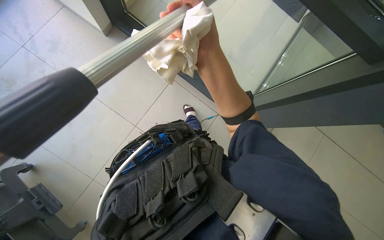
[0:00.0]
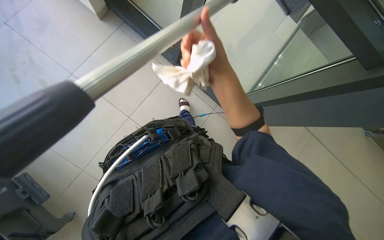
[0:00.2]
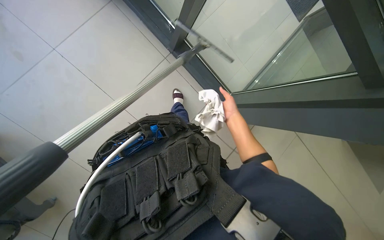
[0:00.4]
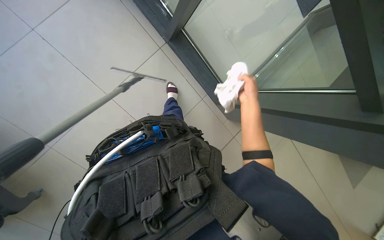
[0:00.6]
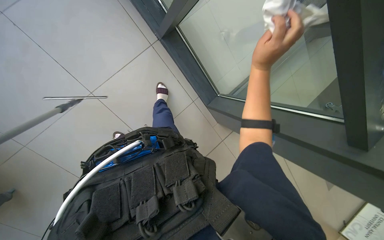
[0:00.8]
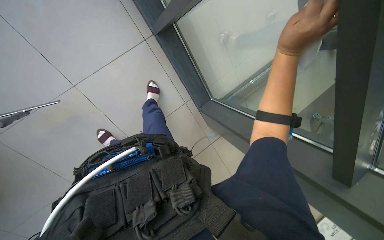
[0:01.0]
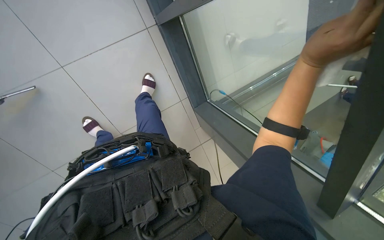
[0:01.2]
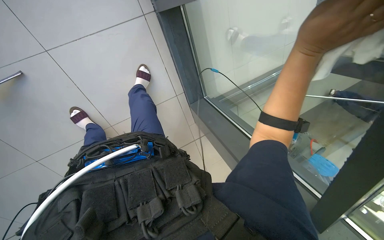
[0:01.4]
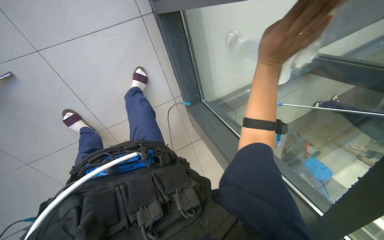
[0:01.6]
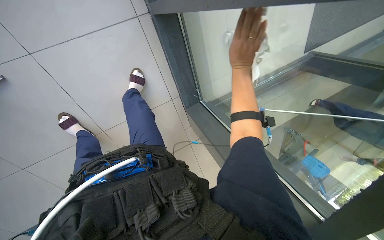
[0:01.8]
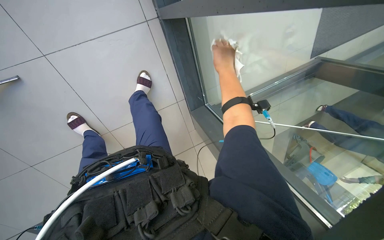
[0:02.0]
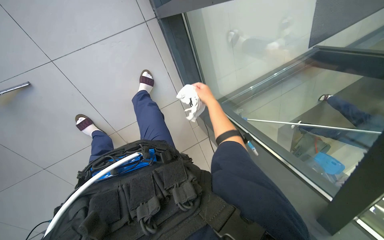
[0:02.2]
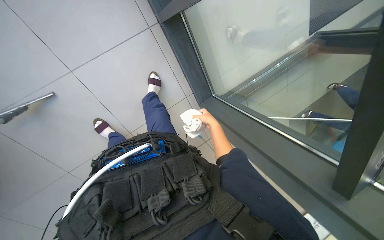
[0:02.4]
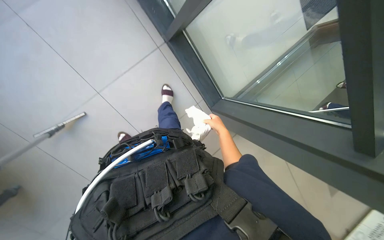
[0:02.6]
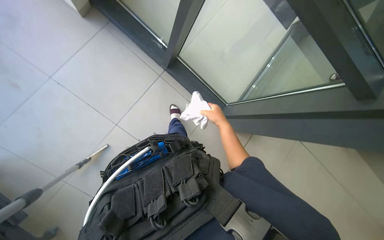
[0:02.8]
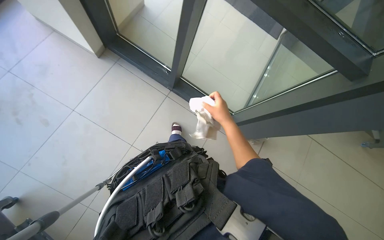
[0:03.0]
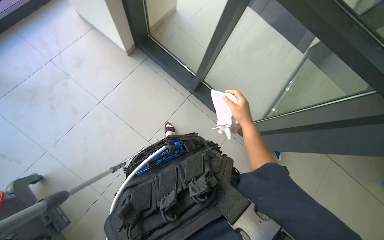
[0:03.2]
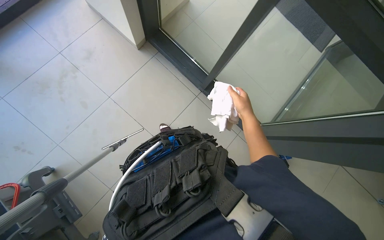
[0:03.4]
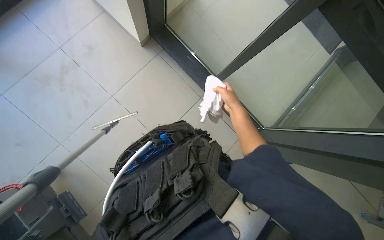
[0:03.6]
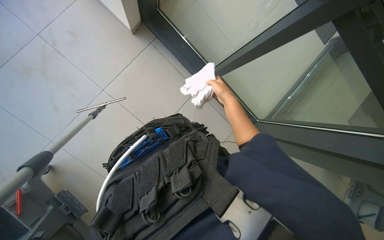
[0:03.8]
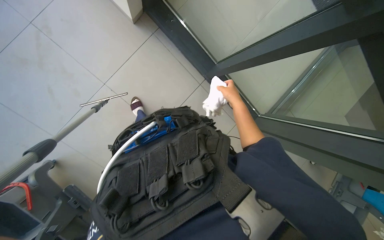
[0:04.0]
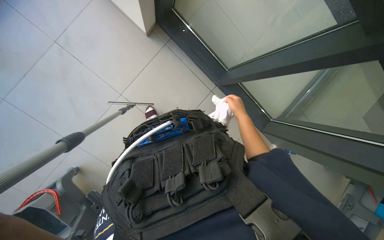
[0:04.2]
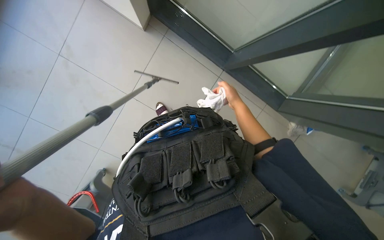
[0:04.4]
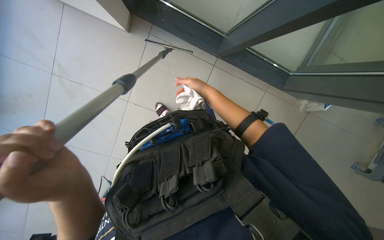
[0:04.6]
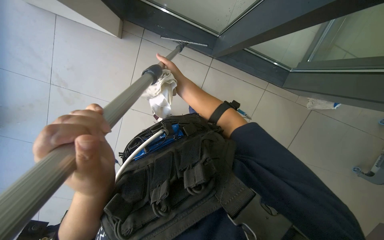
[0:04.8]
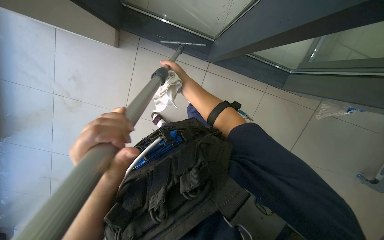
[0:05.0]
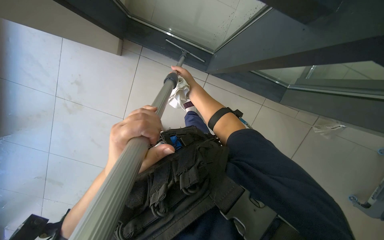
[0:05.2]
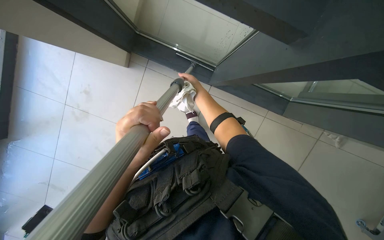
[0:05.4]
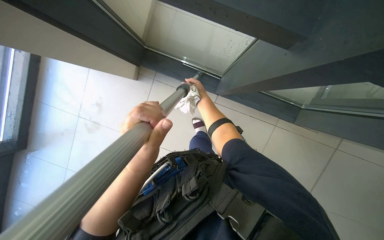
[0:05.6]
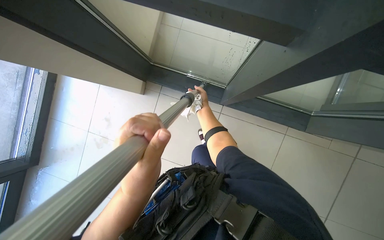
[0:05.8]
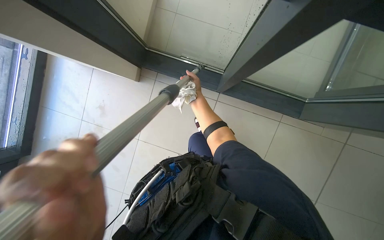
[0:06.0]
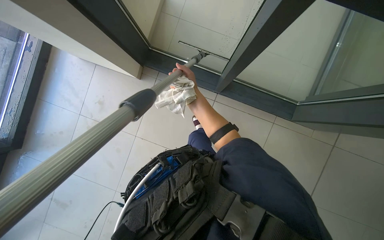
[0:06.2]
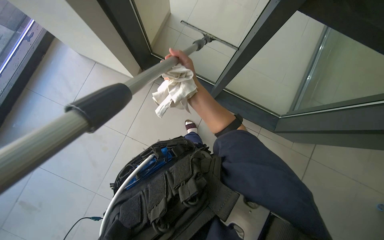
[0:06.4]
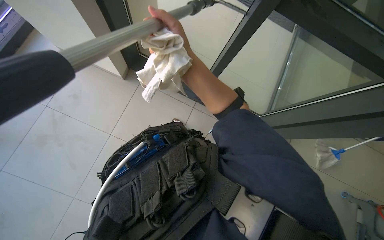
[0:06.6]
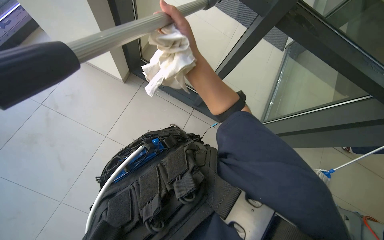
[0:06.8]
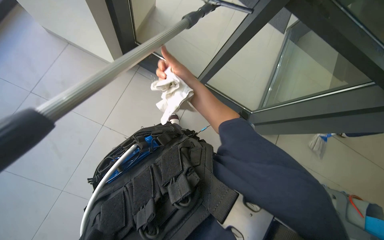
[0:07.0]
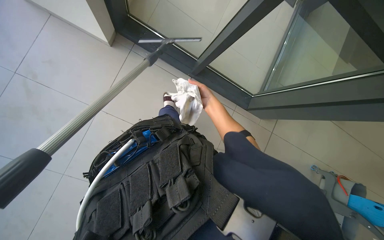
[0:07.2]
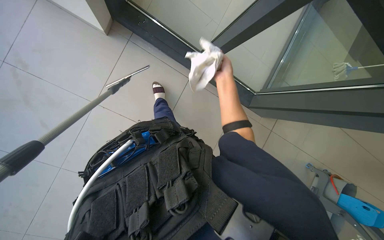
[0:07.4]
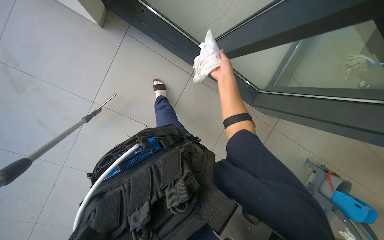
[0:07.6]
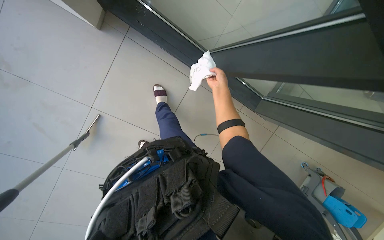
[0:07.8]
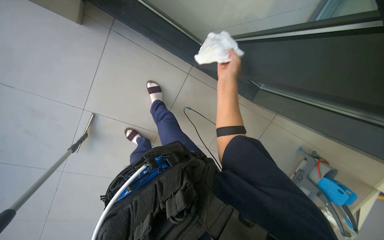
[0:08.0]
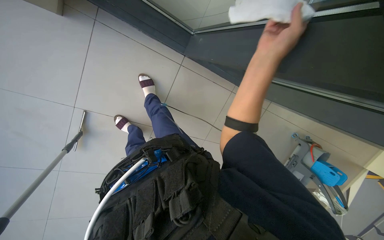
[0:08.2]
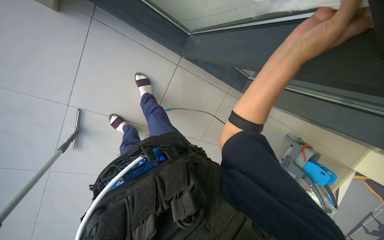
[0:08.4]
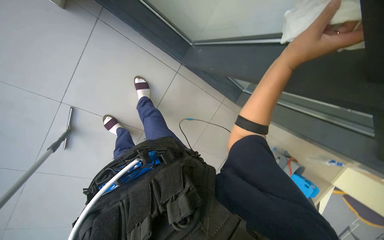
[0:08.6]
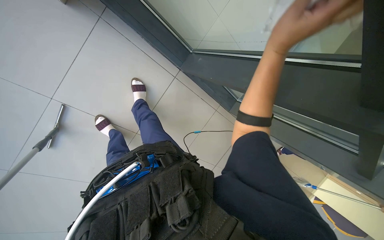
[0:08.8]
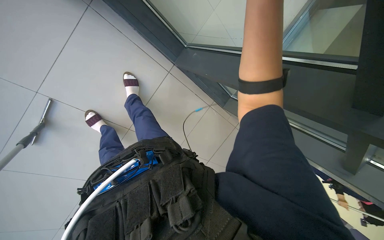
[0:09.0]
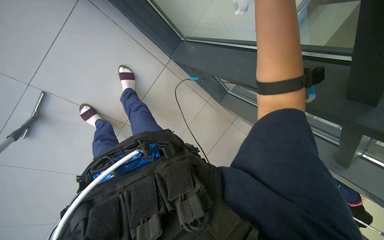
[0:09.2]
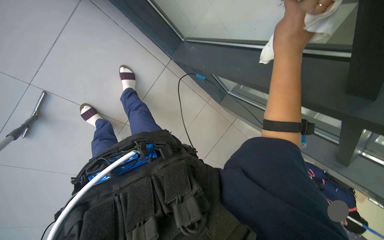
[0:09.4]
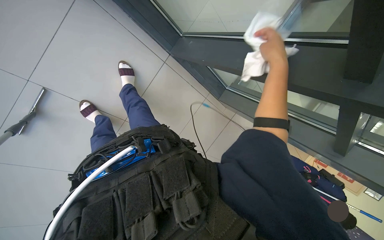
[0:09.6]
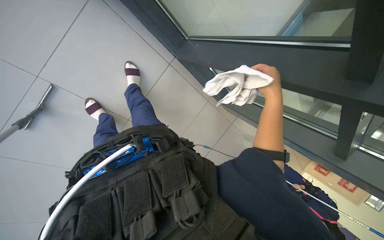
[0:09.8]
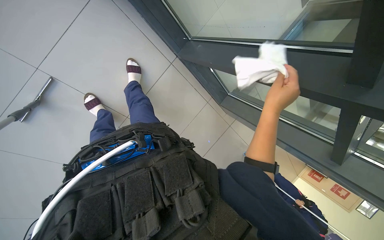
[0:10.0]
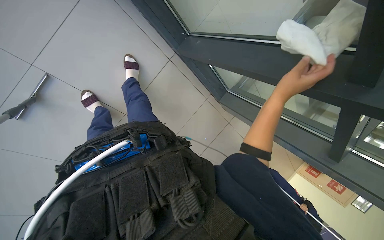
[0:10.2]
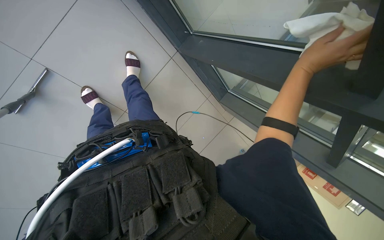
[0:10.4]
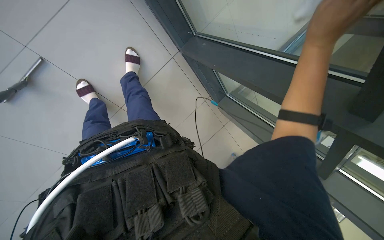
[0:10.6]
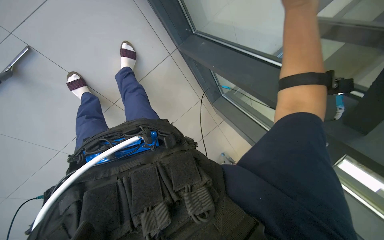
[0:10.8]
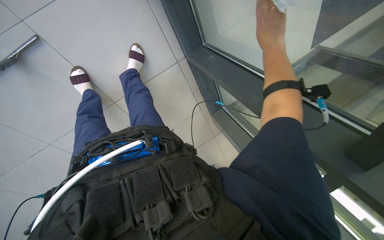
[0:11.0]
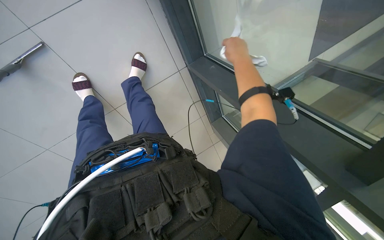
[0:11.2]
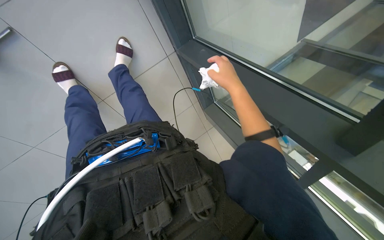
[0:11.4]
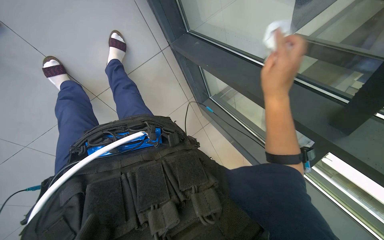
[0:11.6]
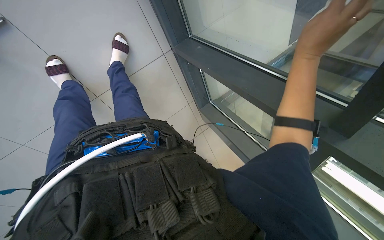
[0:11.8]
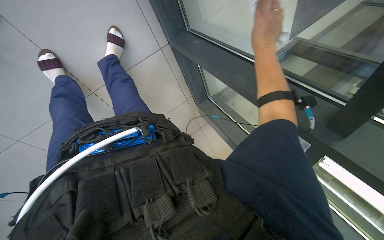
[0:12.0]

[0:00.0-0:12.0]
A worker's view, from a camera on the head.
Job: cleaning windows.
The whole recording: Cleaning glass panels. The worker cleans large glass panels using a long-handled squeegee and a cloth.
0:00.0 to 0:01.6: The camera sweeps to the right, by about 20 degrees. The right hand is displaced to the right by roughly 20 cm.
0:01.6 to 0:03.0: The view swings about 30 degrees to the left. The camera pitches upward, by roughly 10 degrees. Everything in view rotates roughly 25 degrees counterclockwise.
0:03.0 to 0:04.4: The wearer looks some 30 degrees further to the left. The right hand goes approximately 20 cm farther from the camera.
0:04.4 to 0:06.0: The view tips upward by roughly 15 degrees. The right hand shifts approximately 10 cm to the left.
0:06.0 to 0:07.6: The right hand goes roughly 25 cm nearer to the camera and to the right.
0:07.6 to 0:09.0: The camera is aimed some 15 degrees further to the right. The right hand goes some 25 cm nearer to the camera.
0:09.0 to 0:10.4: The right hand moves down the picture, roughly 15 cm.
0:10.4 to 0:12.0: The right hand moves nearer and farther over some 20 cm, changing direction 2 times.

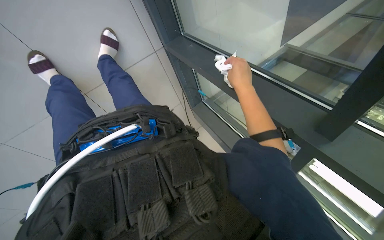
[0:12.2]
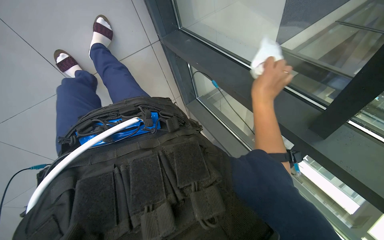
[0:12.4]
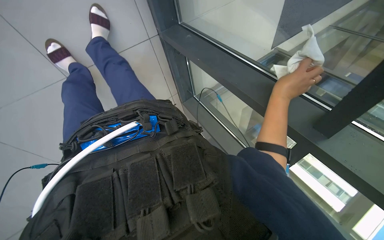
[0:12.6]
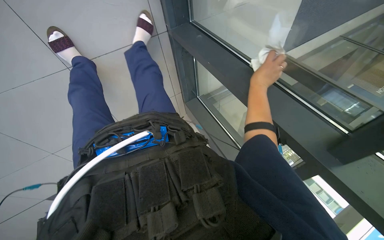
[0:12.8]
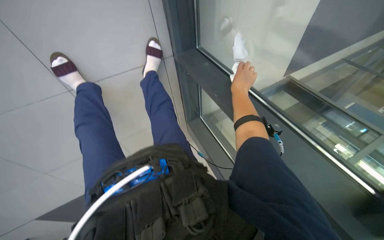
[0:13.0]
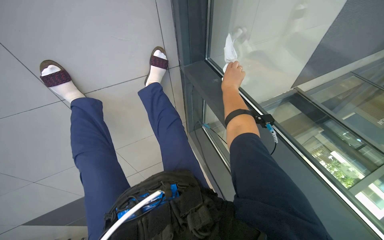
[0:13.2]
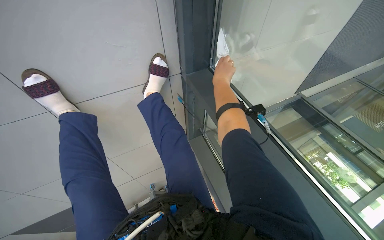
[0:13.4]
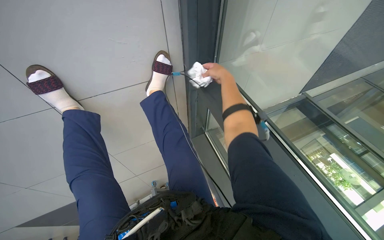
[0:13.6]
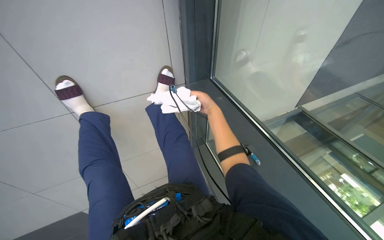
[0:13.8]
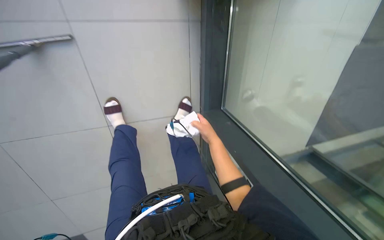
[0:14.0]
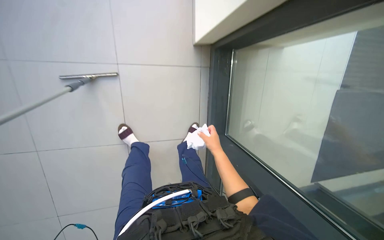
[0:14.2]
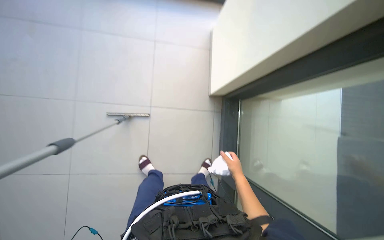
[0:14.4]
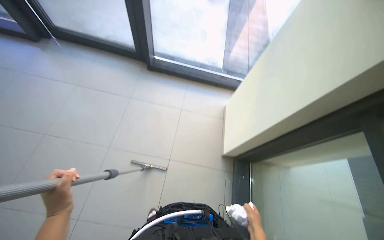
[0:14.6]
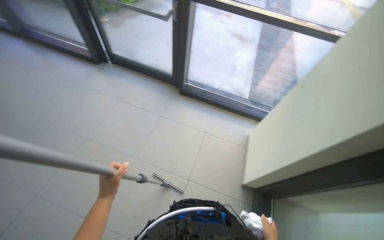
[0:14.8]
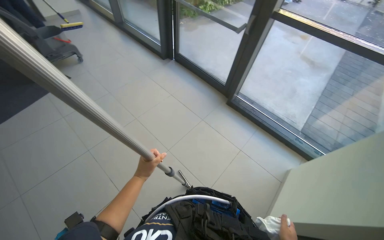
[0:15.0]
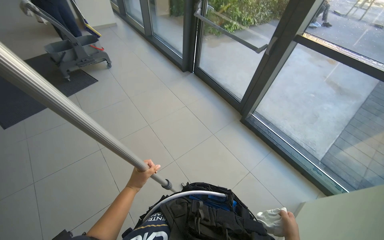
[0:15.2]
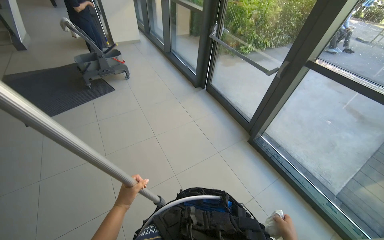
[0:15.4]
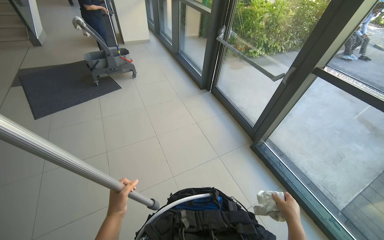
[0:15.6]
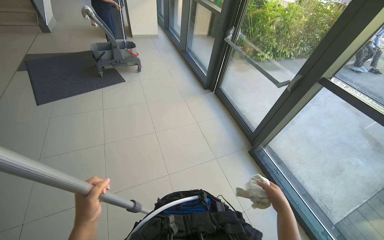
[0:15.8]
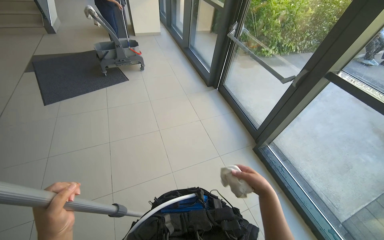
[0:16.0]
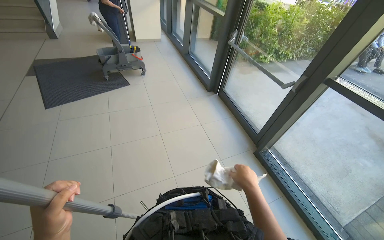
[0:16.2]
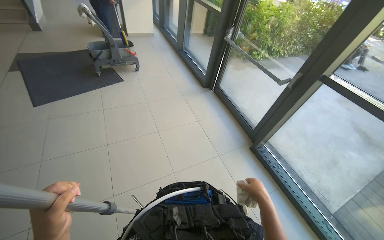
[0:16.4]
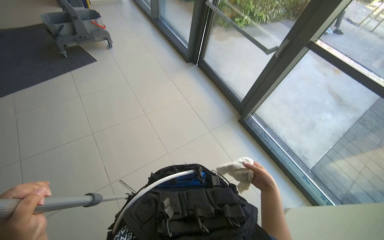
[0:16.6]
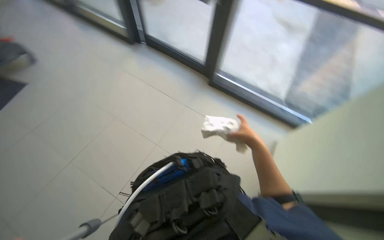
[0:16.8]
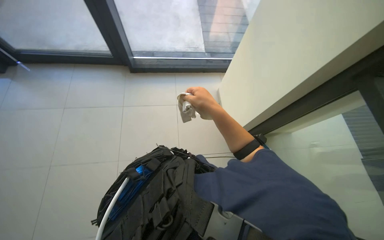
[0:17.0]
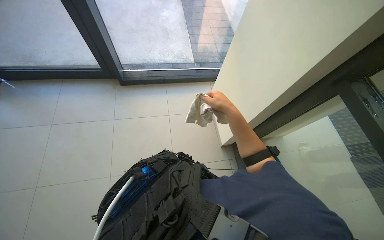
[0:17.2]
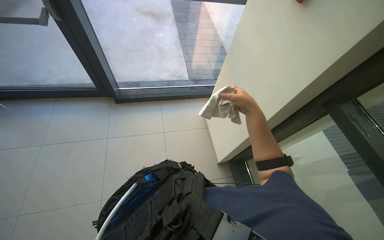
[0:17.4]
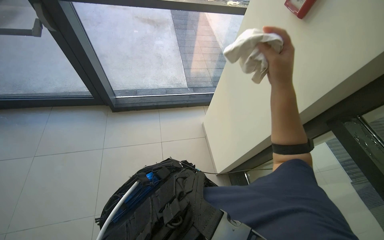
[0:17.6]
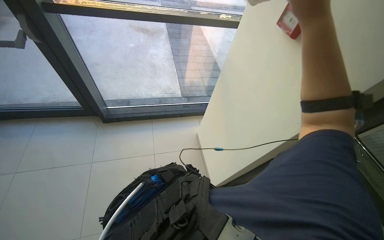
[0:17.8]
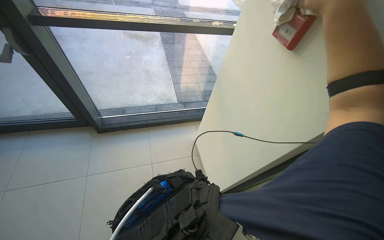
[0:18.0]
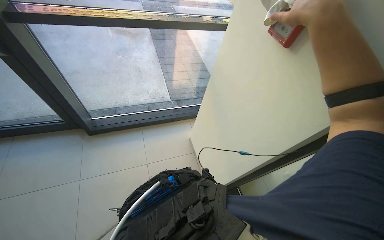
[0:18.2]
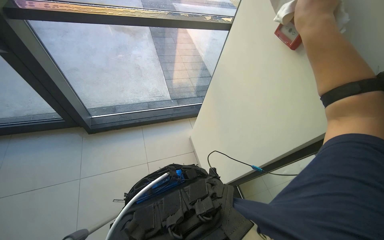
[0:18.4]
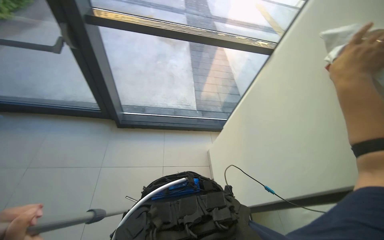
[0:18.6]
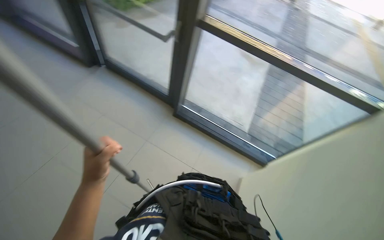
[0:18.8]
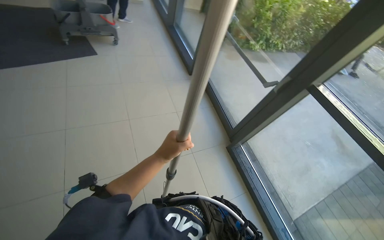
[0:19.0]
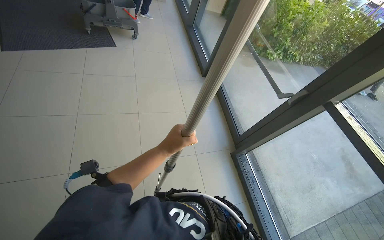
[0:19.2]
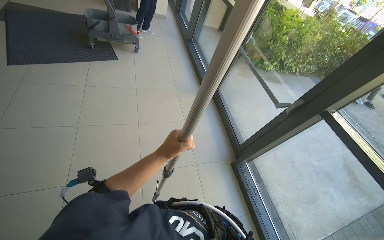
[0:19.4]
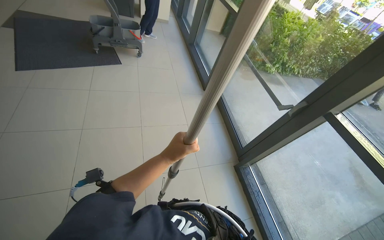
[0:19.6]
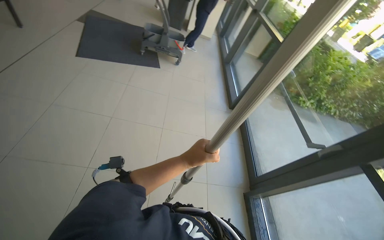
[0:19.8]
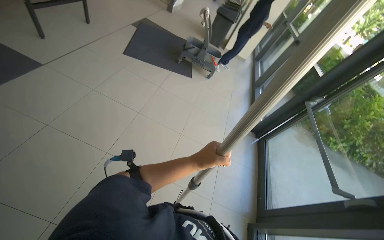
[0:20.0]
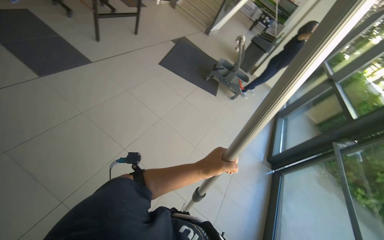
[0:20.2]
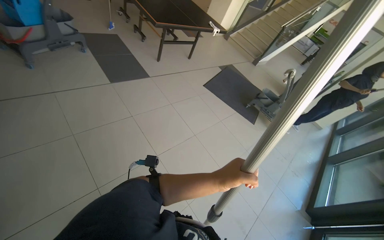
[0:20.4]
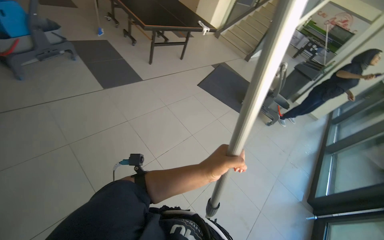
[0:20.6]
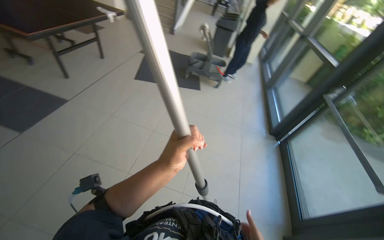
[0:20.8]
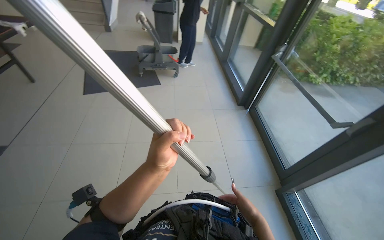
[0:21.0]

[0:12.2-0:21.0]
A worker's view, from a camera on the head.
Job: cleaning windows.
The whole recording: Cleaning glass panels. The worker cleans large glass panels using a long-handled squeegee and a cloth.
0:12.2 to 0:13.6: The right hand shifts about 30 cm up the picture, and travels to the right and back again, some 15 cm each way.
0:13.6 to 0:15.2: The head travels approximately 1 m. The wearer looks approximately 65 degrees further to the left. The wearer looks approximately 105 degrees further upward.
0:16.6 to 0:18.0: The head turns to the right by about 45 degrees.
0:18.0 to 0:19.6: The head rotates some 65 degrees to the left. The camera pitches upward, by approximately 25 degrees.
0:19.6 to 0:21.0: The view tilts approximately 15 degrees upward.
